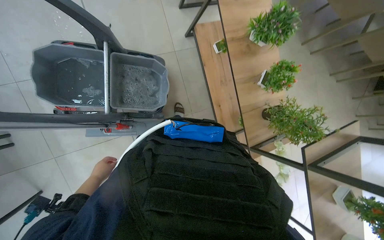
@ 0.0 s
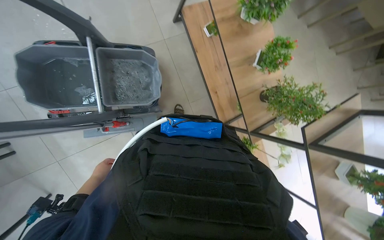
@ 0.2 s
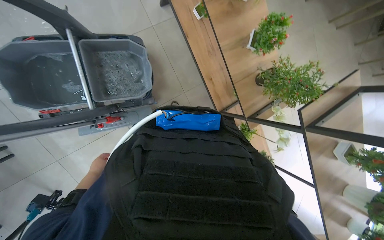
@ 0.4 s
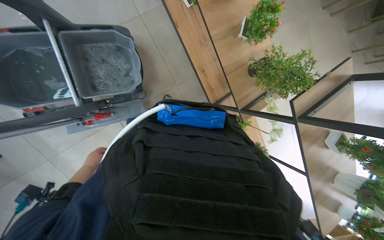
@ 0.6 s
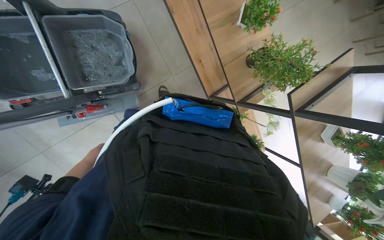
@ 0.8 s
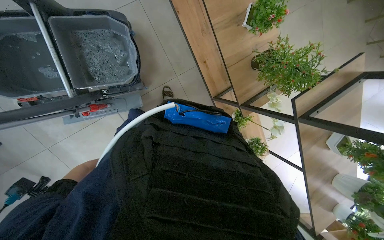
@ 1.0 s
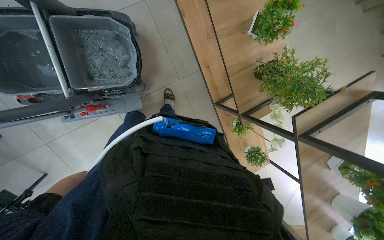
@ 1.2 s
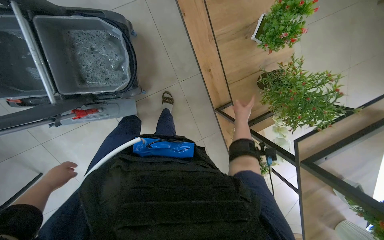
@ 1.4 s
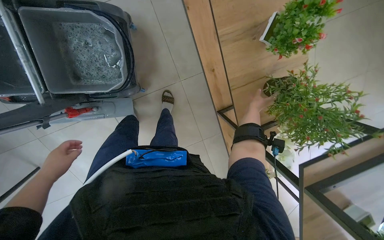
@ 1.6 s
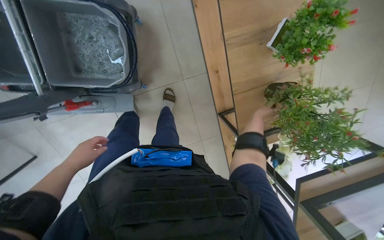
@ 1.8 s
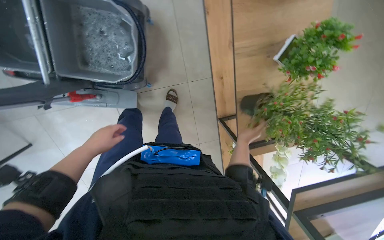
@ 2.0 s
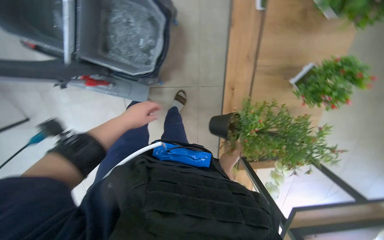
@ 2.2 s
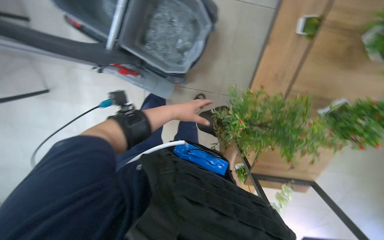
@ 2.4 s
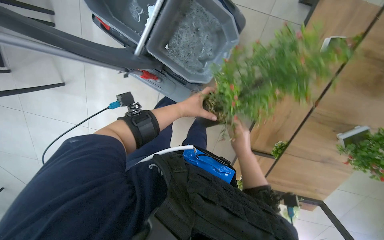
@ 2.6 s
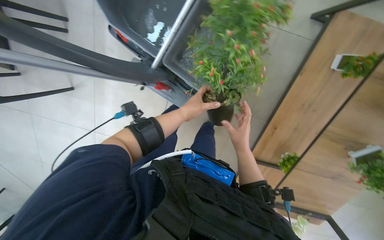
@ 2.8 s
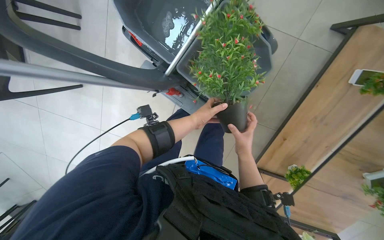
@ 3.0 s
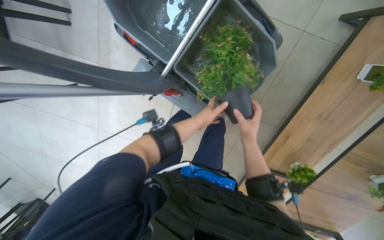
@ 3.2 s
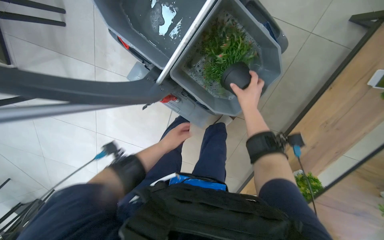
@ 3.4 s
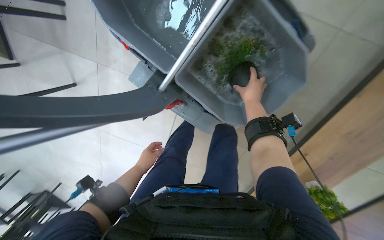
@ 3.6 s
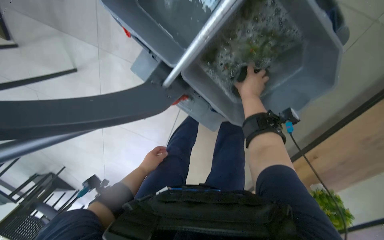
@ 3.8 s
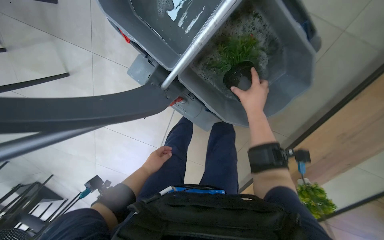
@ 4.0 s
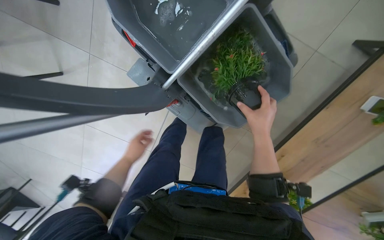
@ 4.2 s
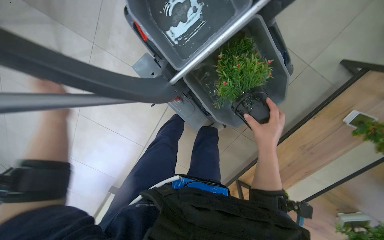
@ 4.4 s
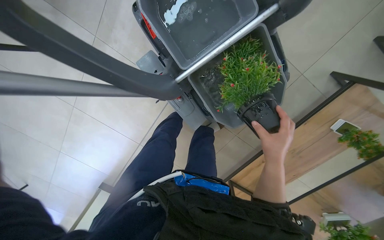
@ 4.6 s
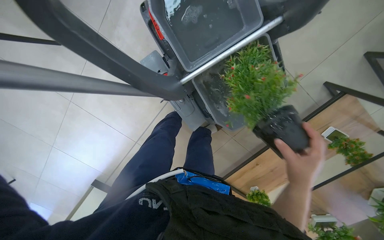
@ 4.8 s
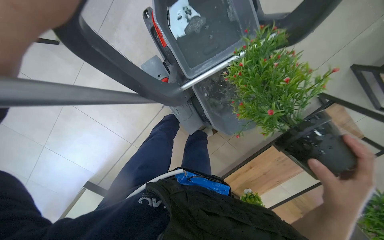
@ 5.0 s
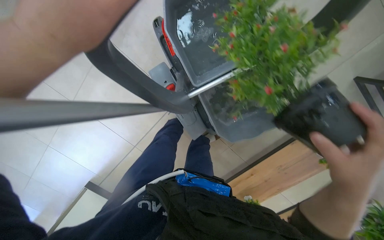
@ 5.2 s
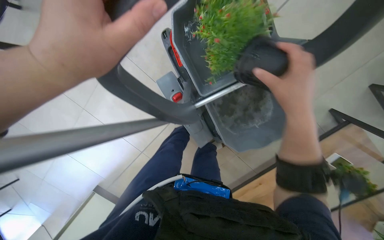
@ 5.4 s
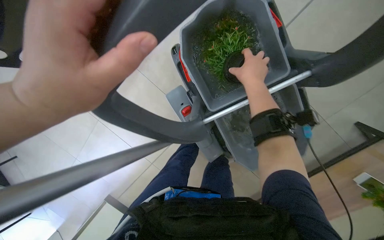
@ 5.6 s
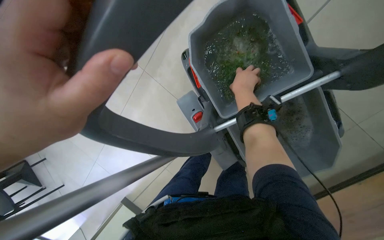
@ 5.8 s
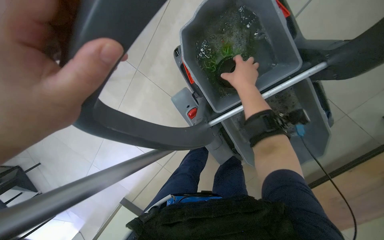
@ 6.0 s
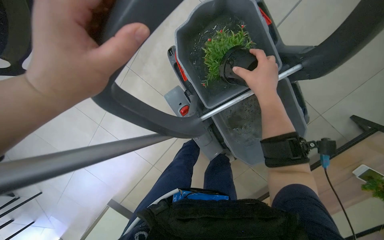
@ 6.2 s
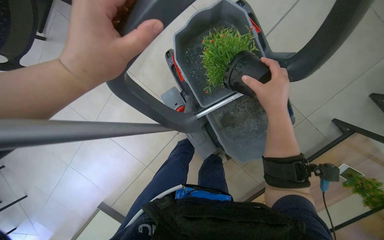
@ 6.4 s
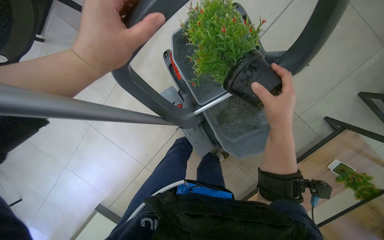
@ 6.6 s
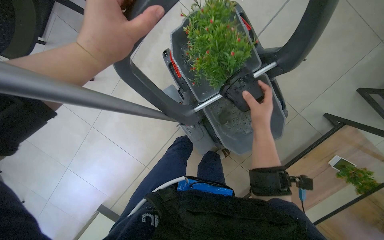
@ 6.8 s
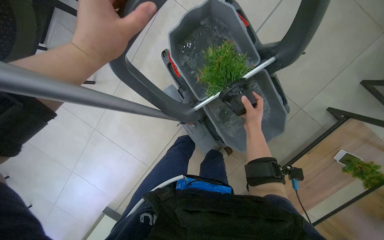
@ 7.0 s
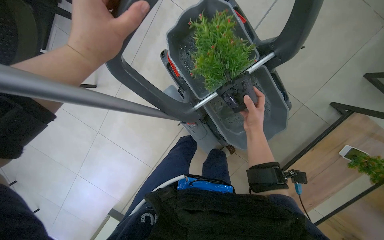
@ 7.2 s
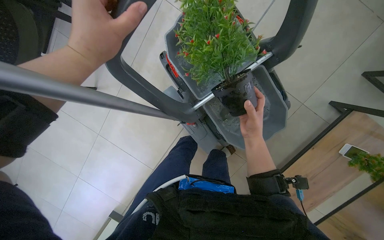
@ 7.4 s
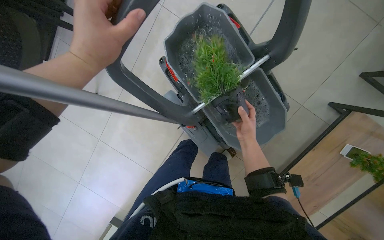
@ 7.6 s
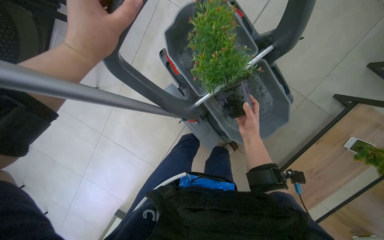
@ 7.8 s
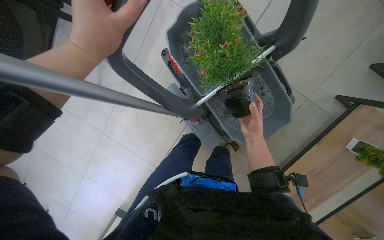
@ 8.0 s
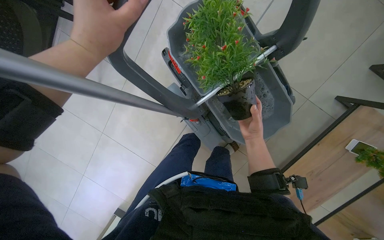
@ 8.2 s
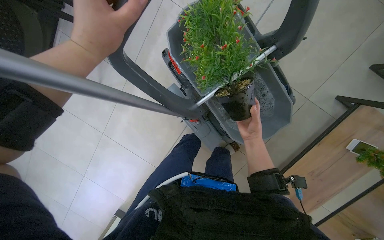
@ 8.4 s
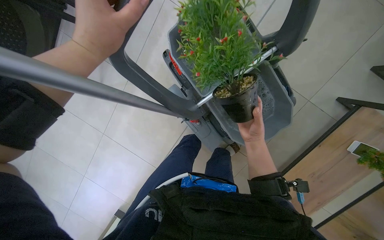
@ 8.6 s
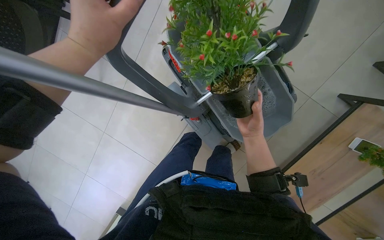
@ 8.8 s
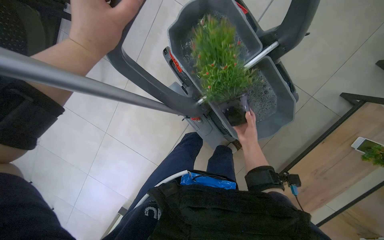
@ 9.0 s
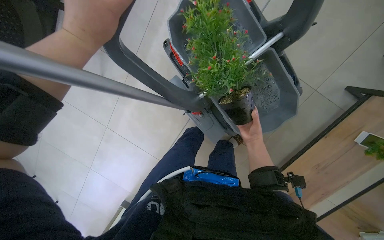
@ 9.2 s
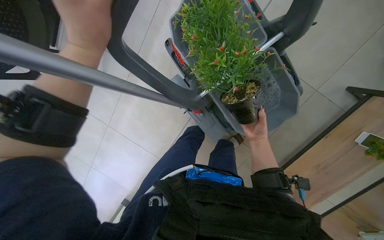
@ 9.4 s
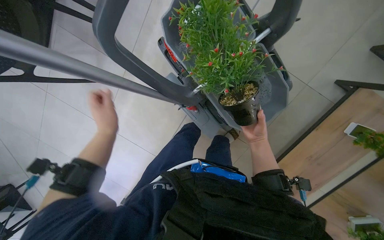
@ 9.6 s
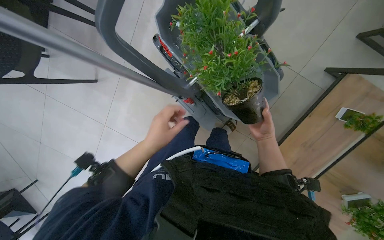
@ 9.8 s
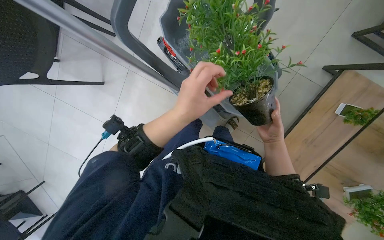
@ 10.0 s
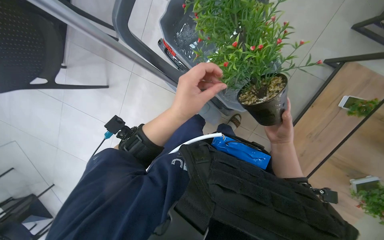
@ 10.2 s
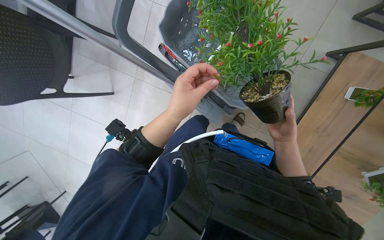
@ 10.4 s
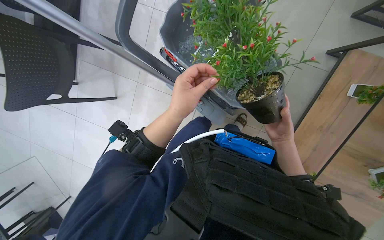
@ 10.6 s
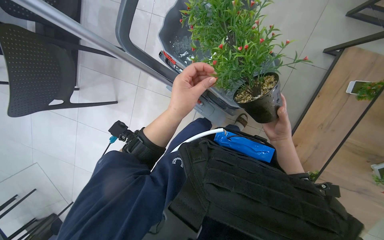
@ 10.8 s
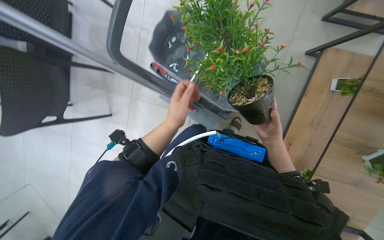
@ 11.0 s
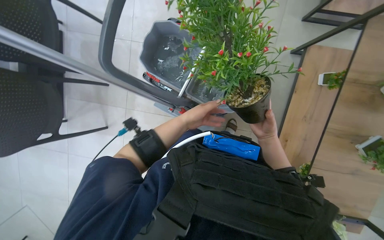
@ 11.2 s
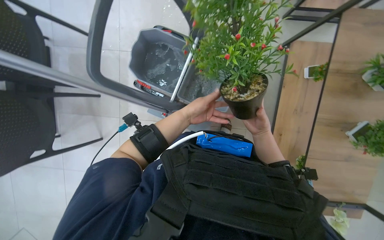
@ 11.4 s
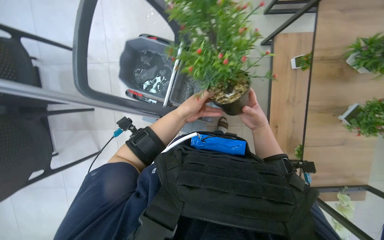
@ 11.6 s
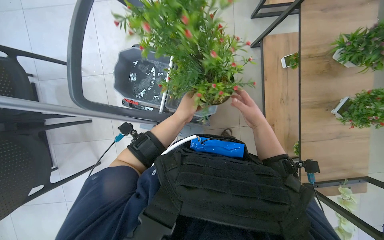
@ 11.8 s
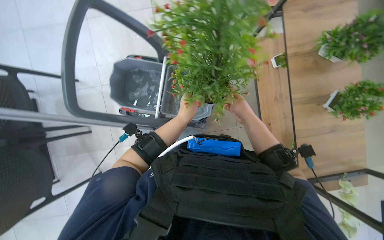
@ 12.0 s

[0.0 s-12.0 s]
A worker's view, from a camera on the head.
Job: wiping surfaces.
The whole recording: Washing potted plants. The worker picks up decorative plants and flowers from a shelf, washes them in a cleaning cart, and places them back on the shelf.
0.0 to 1.6 s: The view tilts approximately 20 degrees downward. The left hand shifts about 15 cm up the picture.
1.6 to 3.0 s: The wearer's head swings about 50 degrees to the left.
3.0 to 4.4 s: The right hand moves roughly 30 cm up the picture and comes back.
4.4 to 6.0 s: The right hand travels up the picture and to the left by some 40 cm.
6.0 to 7.6 s: The right hand shifts roughly 25 cm down the picture.
7.6 to 9.0 s: The hands are busy where they are.
9.0 to 10.4 s: The right hand travels nearer to the camera and to the right by about 15 cm.
10.4 to 12.0 s: The view tilts about 15 degrees upward. The scene rotates counterclockwise by approximately 30 degrees. The left hand moves farther from the camera, some 10 cm.

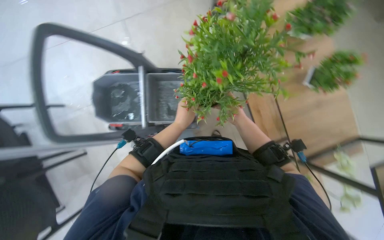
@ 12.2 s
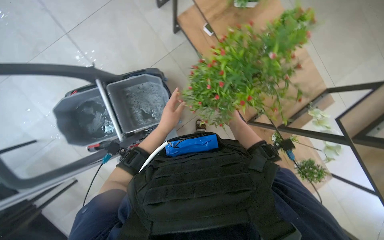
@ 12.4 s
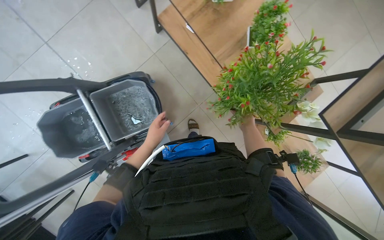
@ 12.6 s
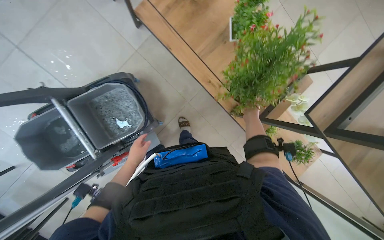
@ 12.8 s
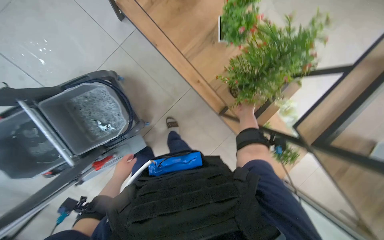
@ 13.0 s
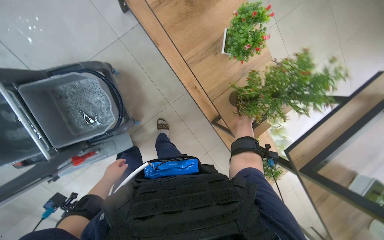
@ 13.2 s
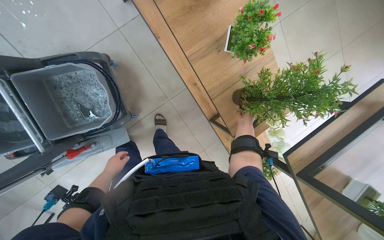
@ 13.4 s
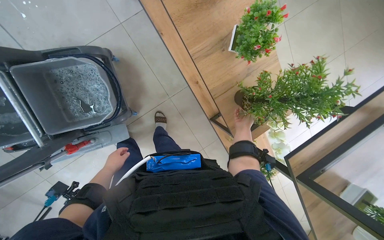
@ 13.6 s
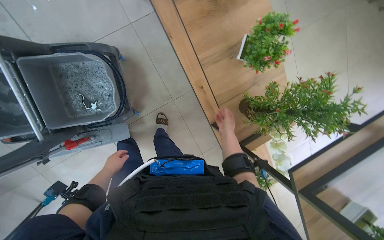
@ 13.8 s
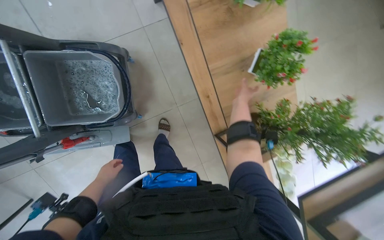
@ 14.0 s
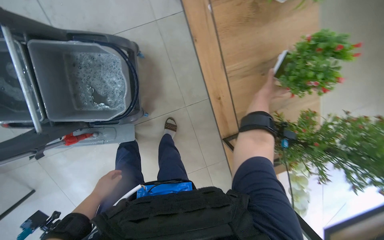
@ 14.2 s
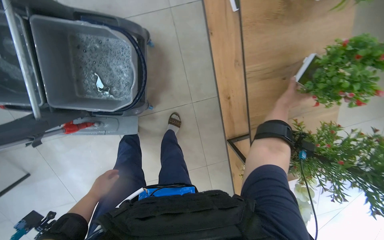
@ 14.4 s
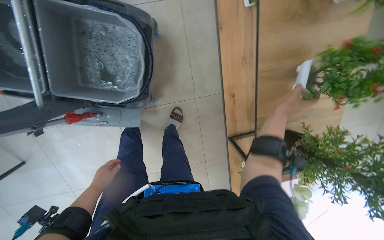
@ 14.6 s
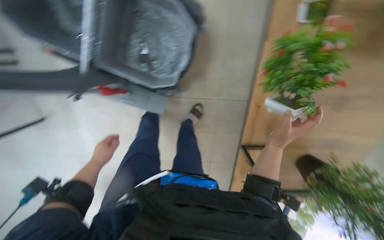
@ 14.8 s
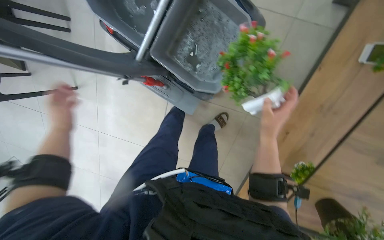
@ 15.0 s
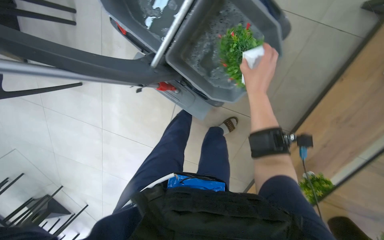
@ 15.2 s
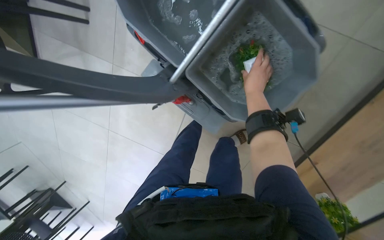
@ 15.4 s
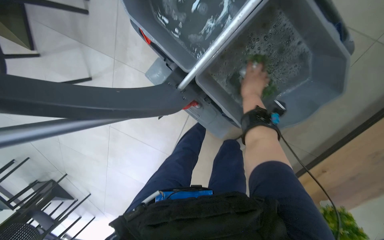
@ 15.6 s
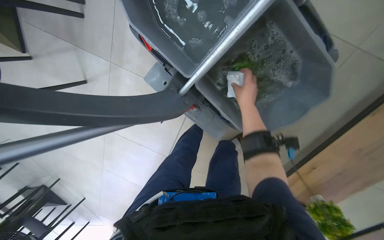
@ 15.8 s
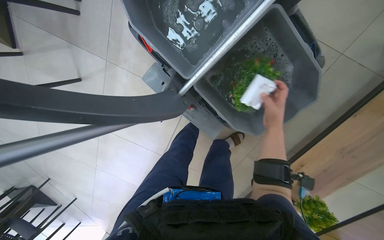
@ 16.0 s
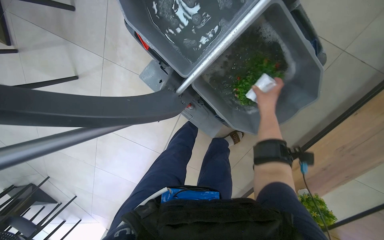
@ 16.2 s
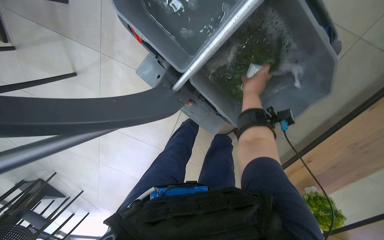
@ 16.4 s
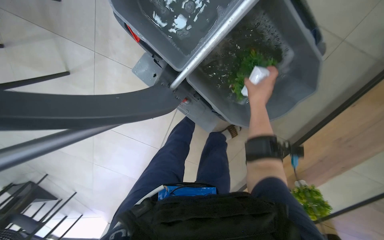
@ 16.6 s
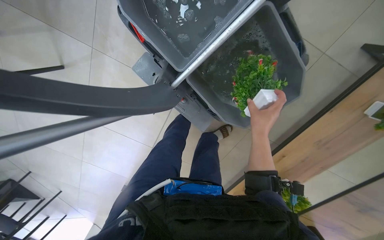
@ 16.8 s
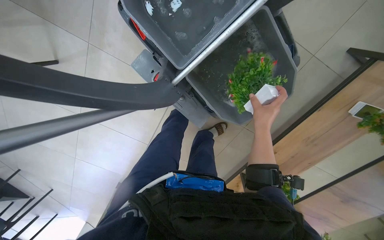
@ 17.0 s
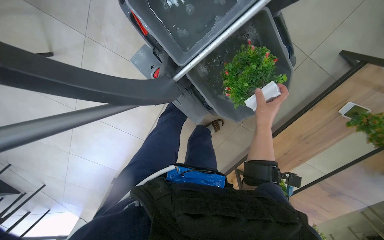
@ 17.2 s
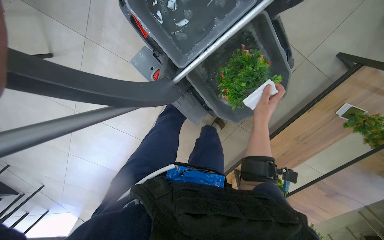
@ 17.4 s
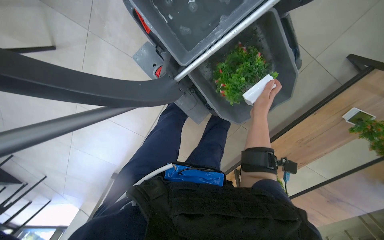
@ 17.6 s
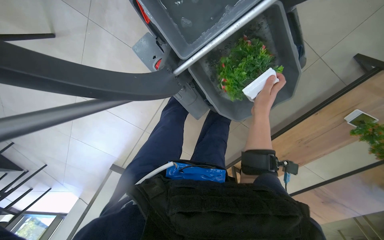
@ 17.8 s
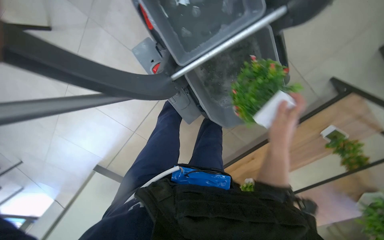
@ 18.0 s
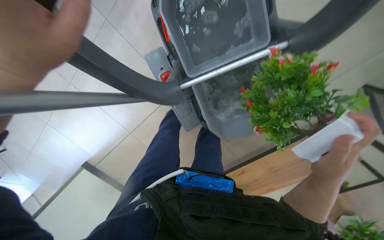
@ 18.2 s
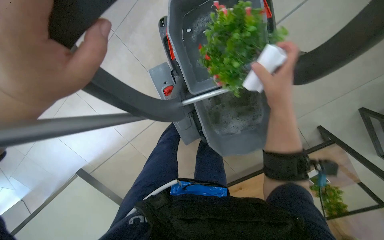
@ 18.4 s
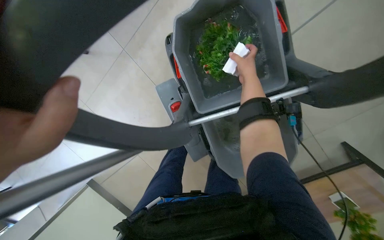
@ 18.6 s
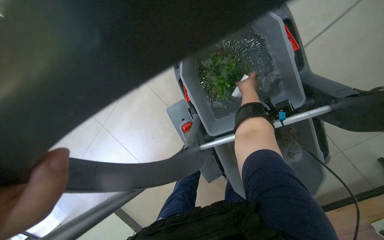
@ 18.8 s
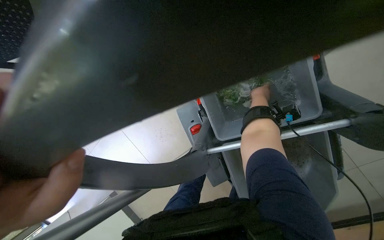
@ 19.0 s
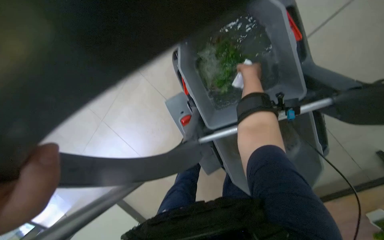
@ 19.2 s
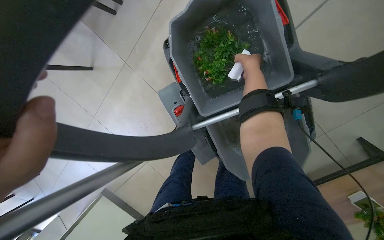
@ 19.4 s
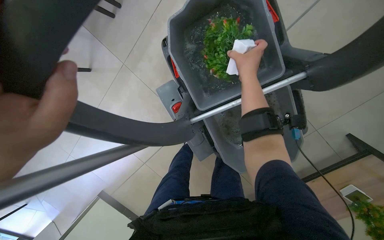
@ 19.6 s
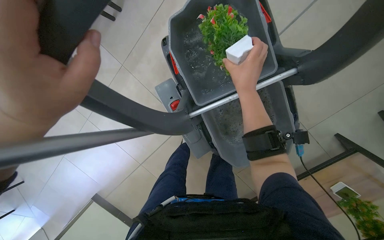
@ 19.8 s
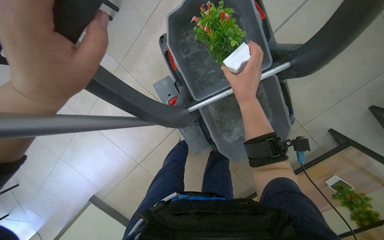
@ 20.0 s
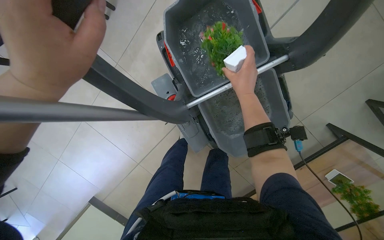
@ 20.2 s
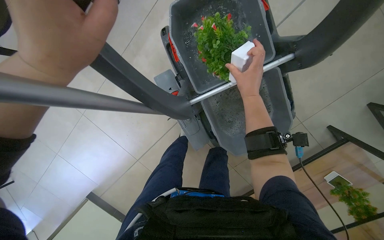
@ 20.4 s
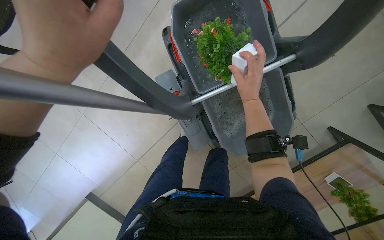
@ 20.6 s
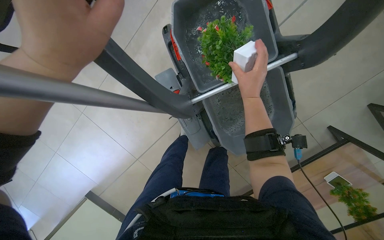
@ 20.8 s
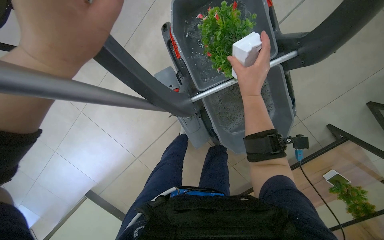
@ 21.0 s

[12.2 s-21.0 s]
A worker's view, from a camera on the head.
Job: wiping surfaces.
The whole recording: Washing potted plants. The worker picks up decorative plants and flowers from a shelf, washes them in a cleaning cart, and places them back on the shelf.
12.2 to 13.6 s: The wearer's head swings roughly 25 degrees to the right.
13.6 to 15.2 s: The scene rotates clockwise by approximately 45 degrees. The right hand moves up and down the picture over about 20 cm, changing direction 2 times.
16.6 to 18.0 s: The right hand goes some 25 cm nearer to the camera and down the picture.
18.0 to 19.6 s: The view tips upward by about 15 degrees. The right hand shifts some 35 cm up the picture.
19.6 to 21.0 s: The right hand moves down the picture, about 15 cm.
